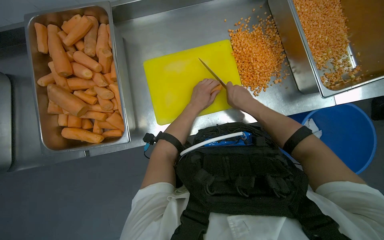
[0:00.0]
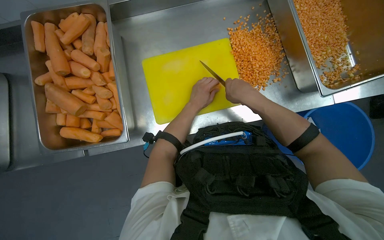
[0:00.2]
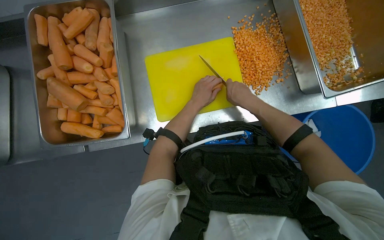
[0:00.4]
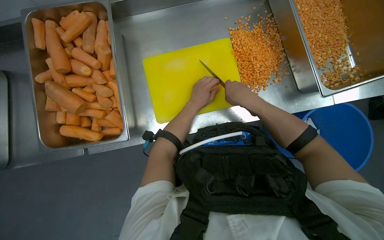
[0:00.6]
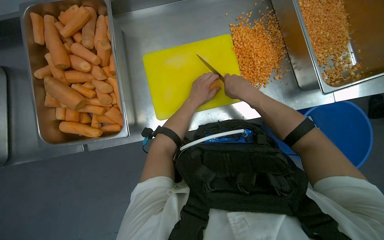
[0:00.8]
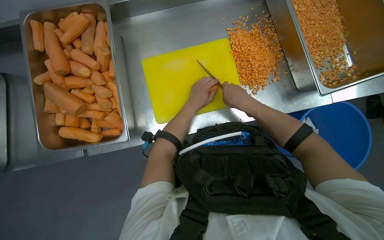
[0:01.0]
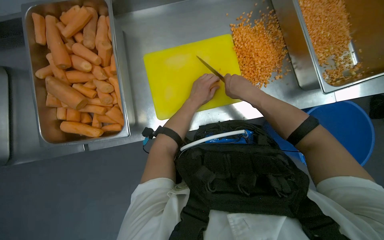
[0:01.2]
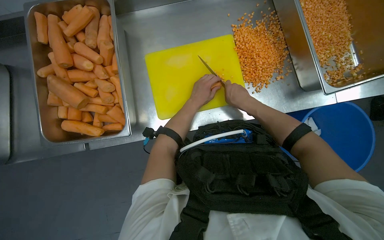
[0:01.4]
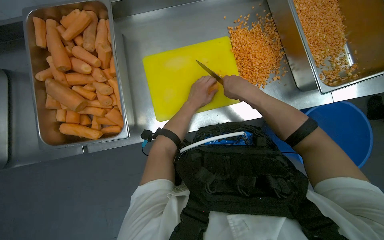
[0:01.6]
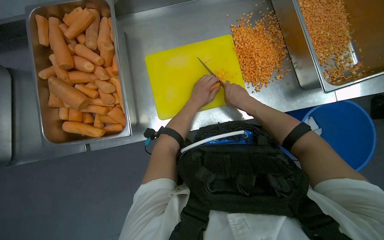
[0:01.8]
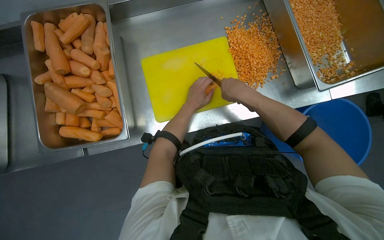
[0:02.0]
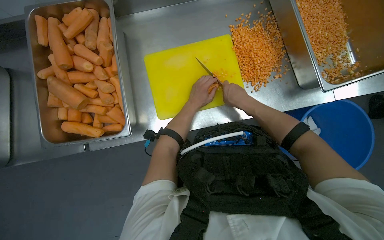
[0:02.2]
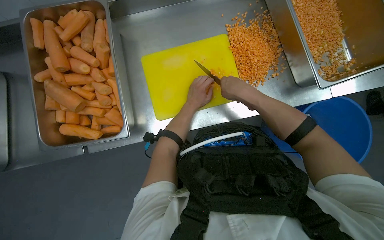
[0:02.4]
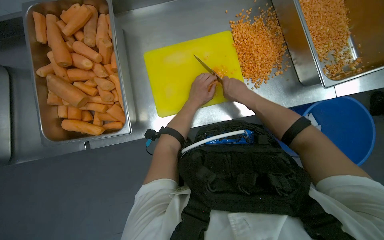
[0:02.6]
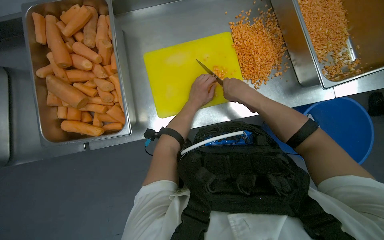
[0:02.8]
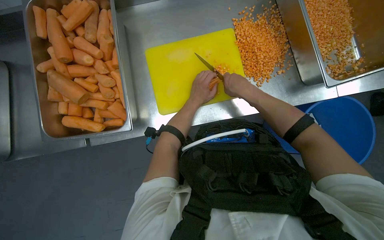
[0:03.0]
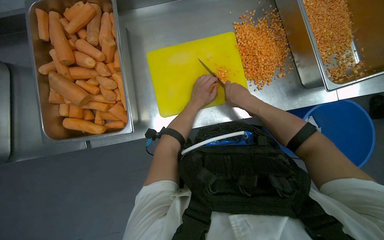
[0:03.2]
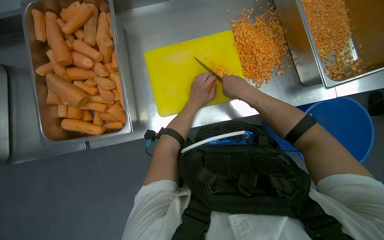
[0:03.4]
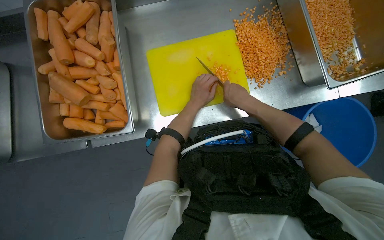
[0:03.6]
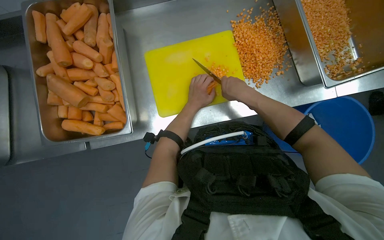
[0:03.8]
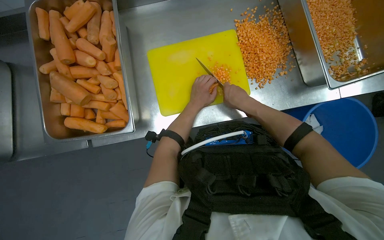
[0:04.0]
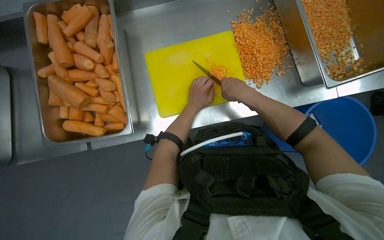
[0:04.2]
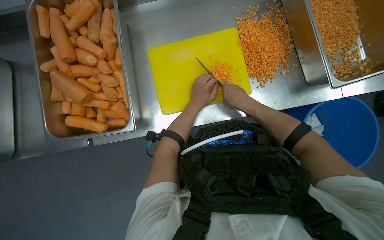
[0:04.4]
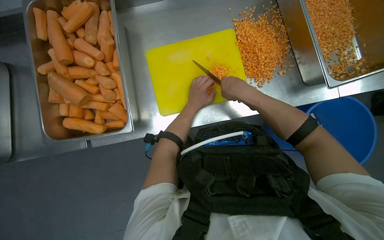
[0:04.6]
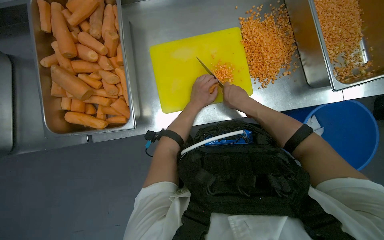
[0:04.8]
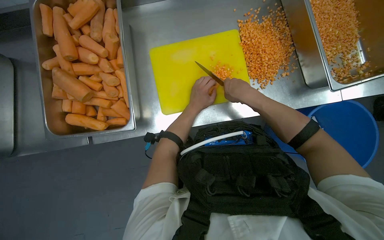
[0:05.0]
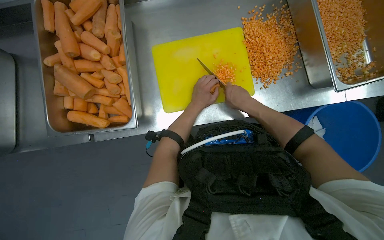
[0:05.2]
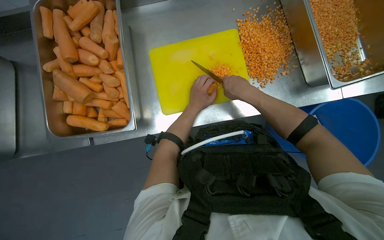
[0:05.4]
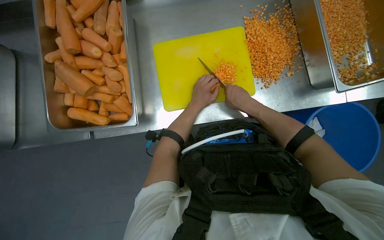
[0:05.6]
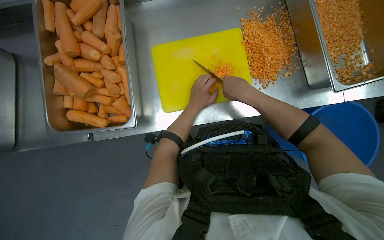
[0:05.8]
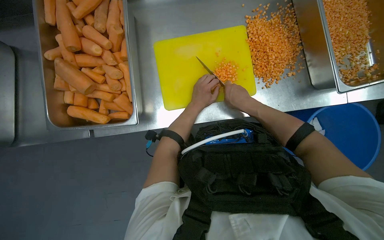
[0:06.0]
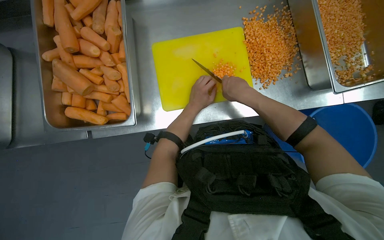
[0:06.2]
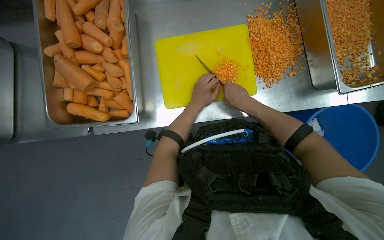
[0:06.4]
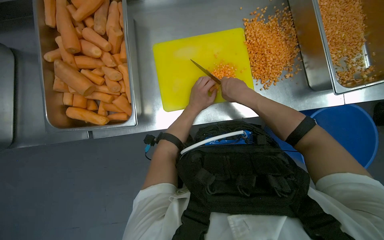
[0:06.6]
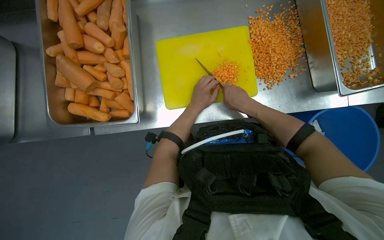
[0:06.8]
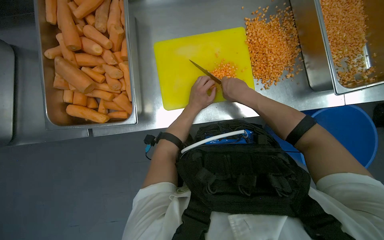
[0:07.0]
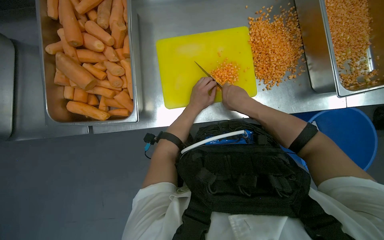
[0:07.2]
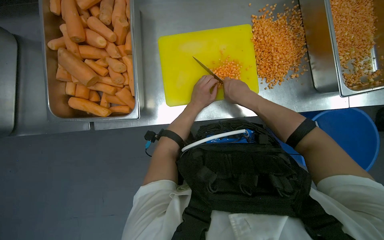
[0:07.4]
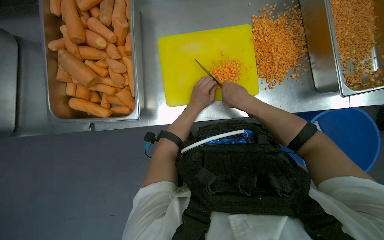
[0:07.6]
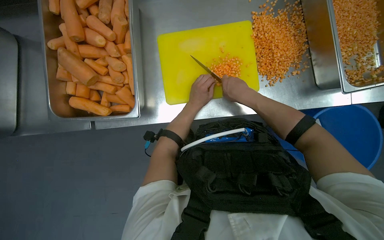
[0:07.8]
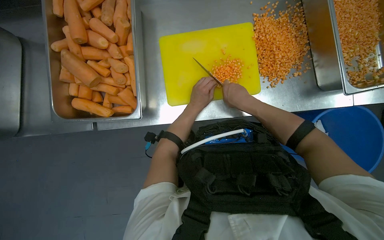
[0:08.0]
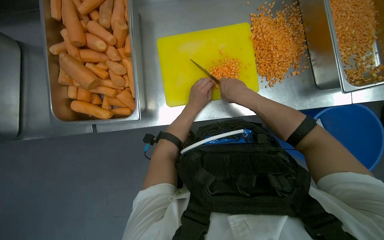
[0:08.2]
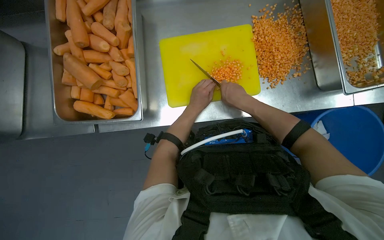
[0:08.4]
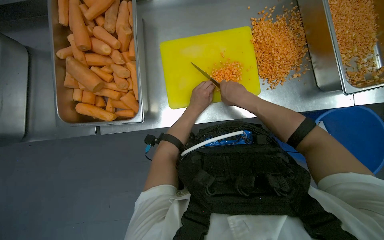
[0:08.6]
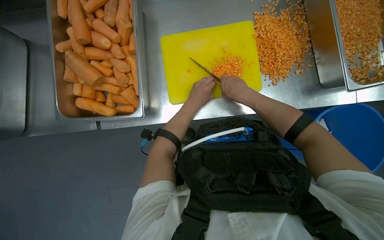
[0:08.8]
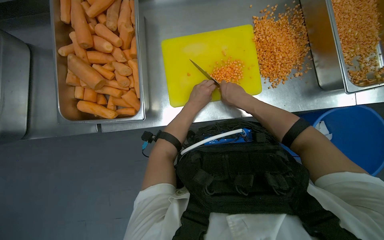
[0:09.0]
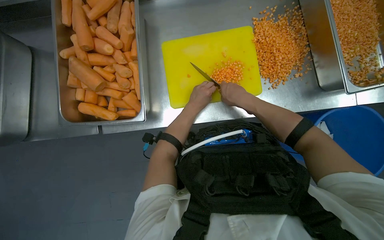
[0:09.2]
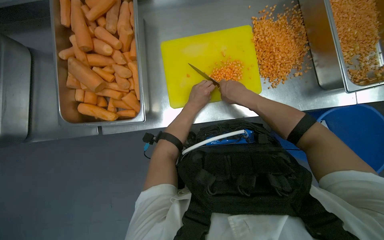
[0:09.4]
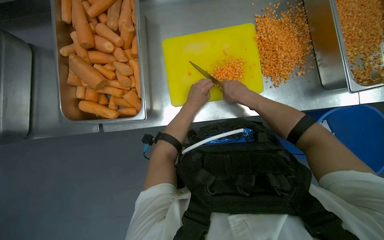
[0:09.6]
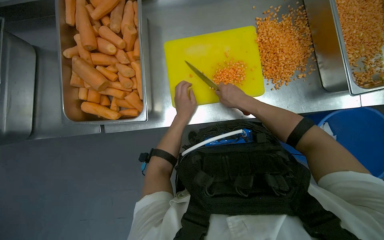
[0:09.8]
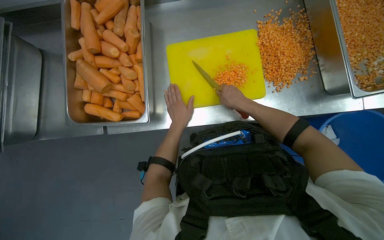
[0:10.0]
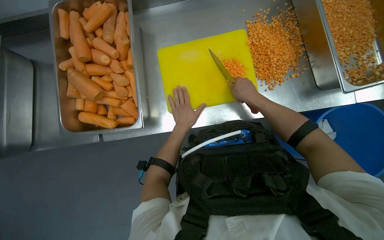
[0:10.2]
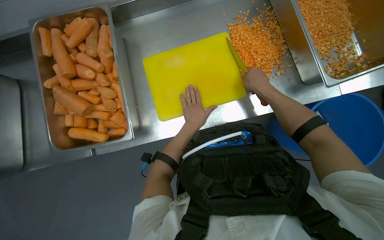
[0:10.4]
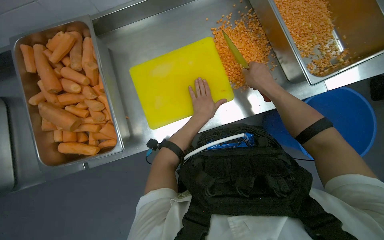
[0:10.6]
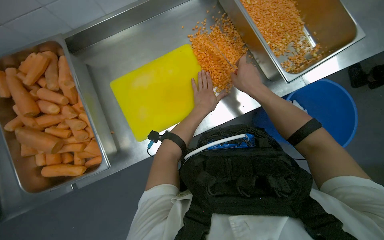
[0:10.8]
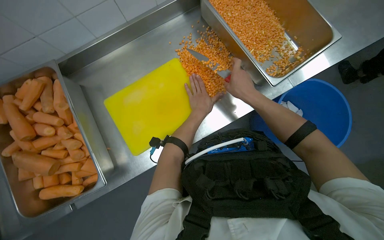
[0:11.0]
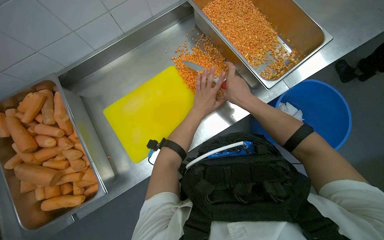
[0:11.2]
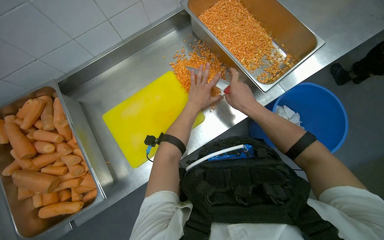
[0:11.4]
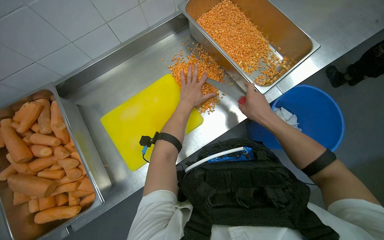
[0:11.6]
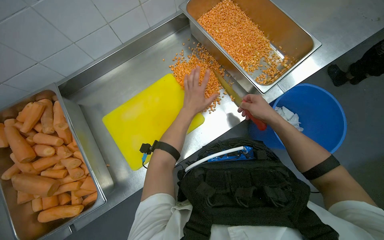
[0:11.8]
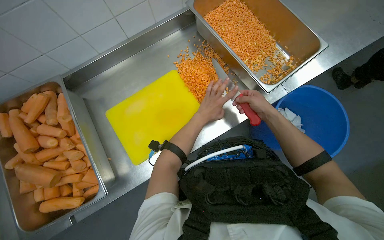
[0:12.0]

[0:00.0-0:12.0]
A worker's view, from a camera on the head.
Job: preparing food.
The whole recording: Dicing carrots on cutting board. The worker continues dicing carrots on a yellow cutting board and pushes the diced pieces into a metal tray.
0:00.0 to 0:09.0: The hands work in one place, with small movements.
0:09.0 to 0:10.4: The right hand shifts approximately 10 cm to the right.
0:10.4 to 0:12.0: The right hand heads to the right, covering some 20 cm.

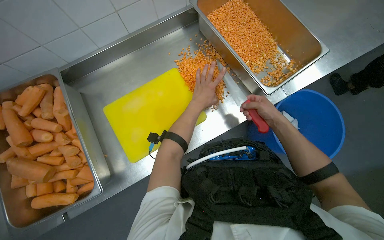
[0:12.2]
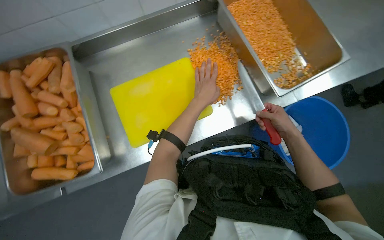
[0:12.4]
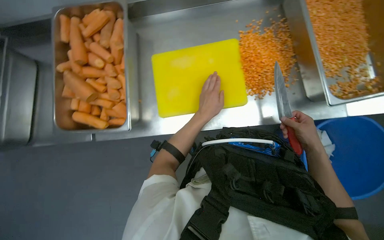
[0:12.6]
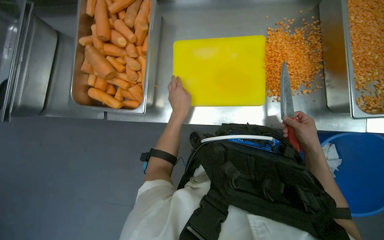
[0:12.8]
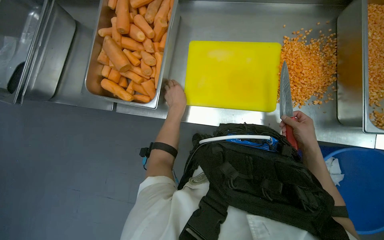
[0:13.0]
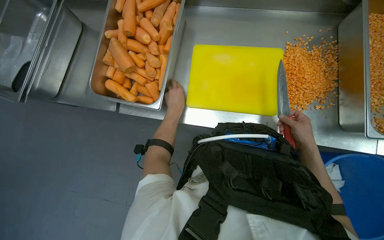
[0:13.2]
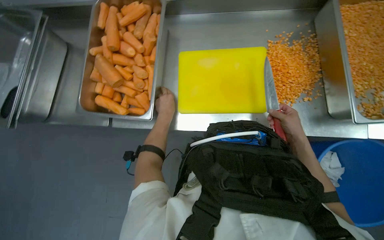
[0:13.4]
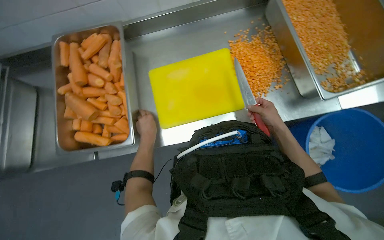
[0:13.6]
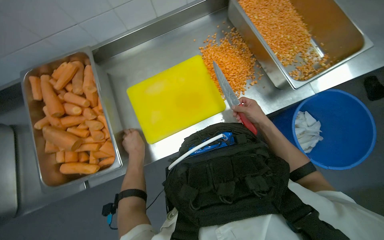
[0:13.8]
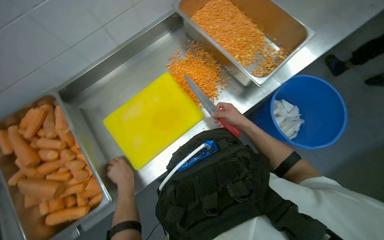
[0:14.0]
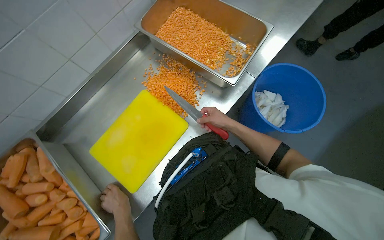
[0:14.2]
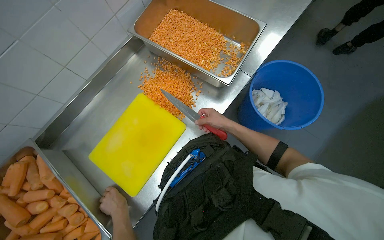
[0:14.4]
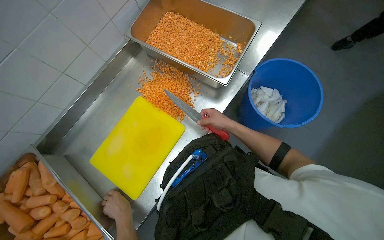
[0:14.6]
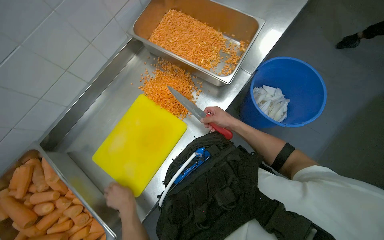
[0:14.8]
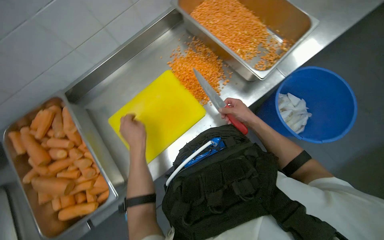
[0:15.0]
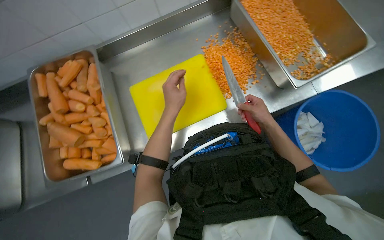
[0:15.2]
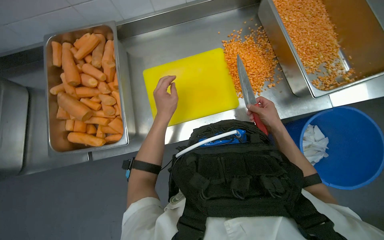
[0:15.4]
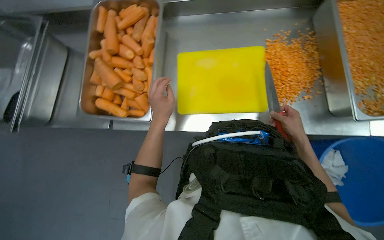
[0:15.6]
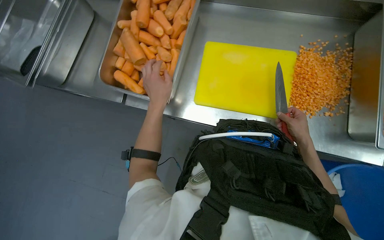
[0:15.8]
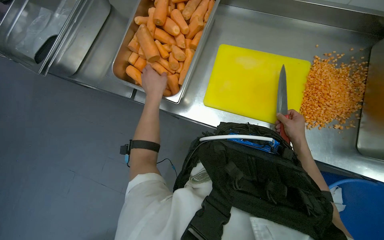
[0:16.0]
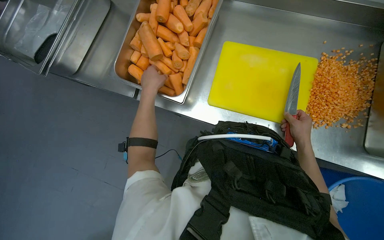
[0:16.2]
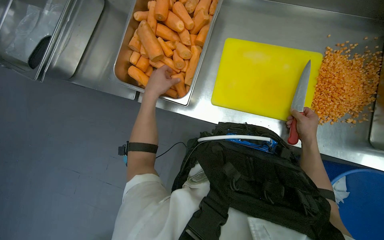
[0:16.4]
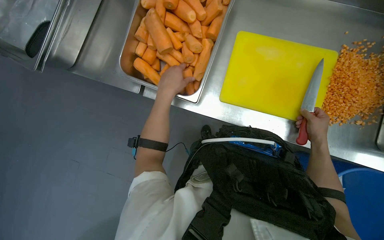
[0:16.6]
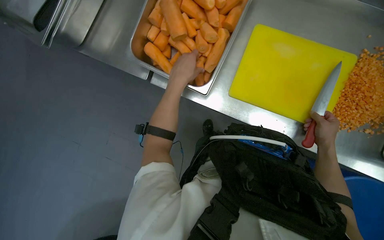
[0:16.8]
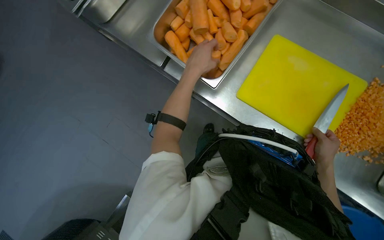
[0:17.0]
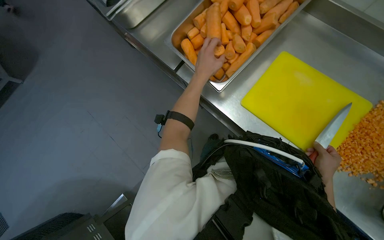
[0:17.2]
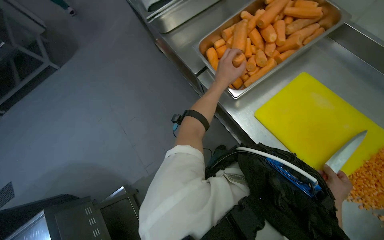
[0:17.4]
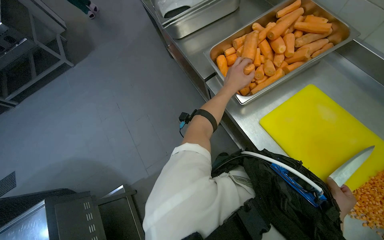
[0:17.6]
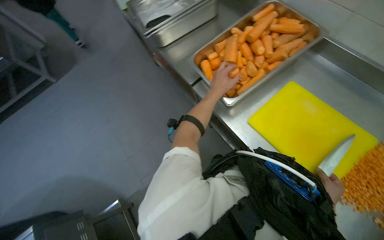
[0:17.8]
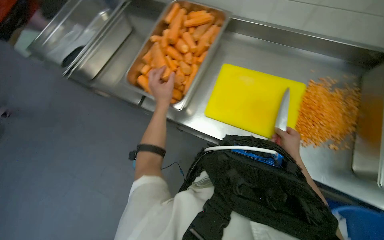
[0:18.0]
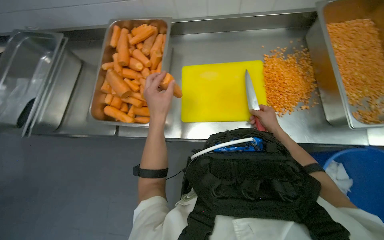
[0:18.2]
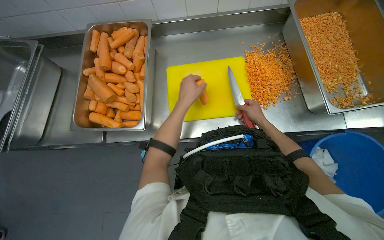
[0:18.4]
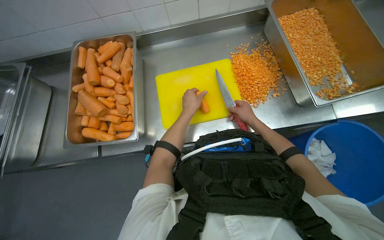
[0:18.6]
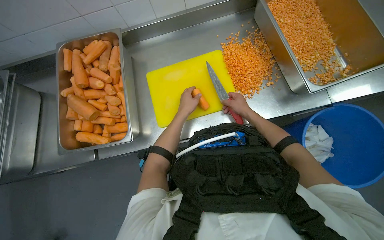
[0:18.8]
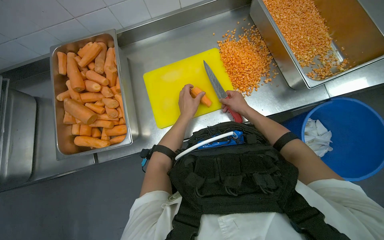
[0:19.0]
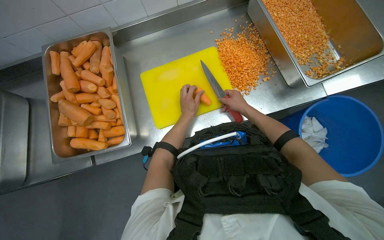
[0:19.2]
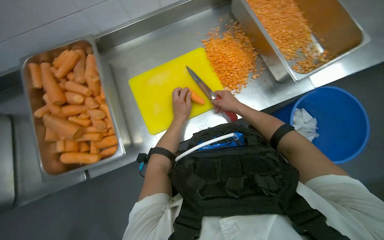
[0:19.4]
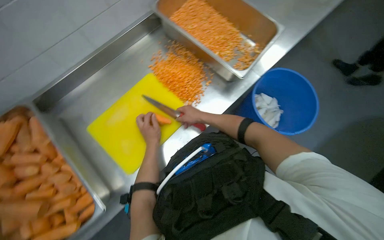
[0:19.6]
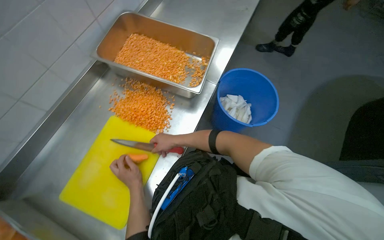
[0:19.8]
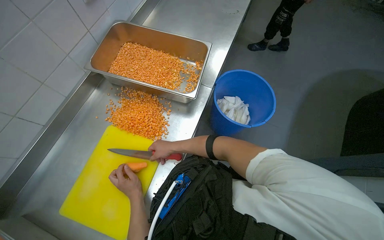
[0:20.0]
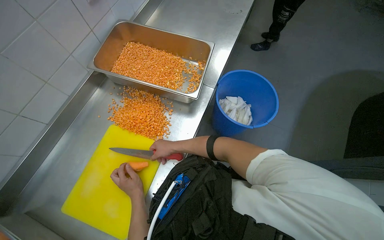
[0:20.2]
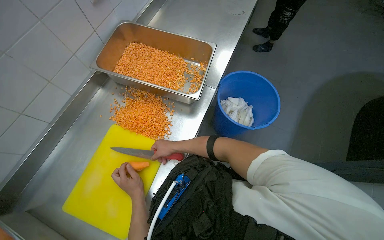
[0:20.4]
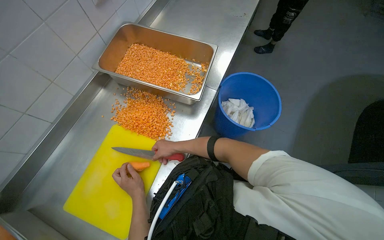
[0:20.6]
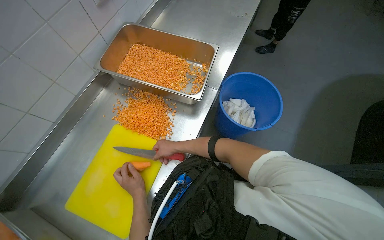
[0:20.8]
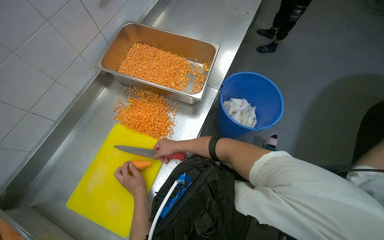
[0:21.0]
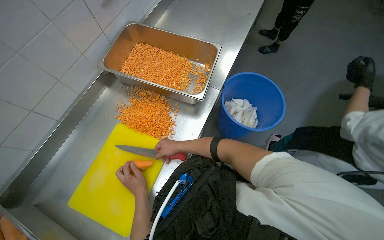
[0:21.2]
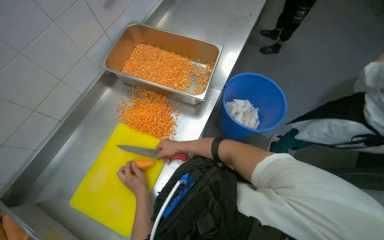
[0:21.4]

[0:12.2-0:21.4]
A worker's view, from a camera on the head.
Job: preparing food.
The whole recording: Dicing carrots on cutting board. The worker continues dicing carrots on a yellow cutting board and pushes the diced pieces into a metal tray.
0:15.2 to 0:16.8: The head rotates roughly 50 degrees to the left. The wearer looks about 15 degrees further downward.
0:16.8 to 0:18.4: The head turns to the right by roughly 35 degrees. The camera pitches upward, by approximately 10 degrees.
0:18.4 to 0:19.8: The wearer looks roughly 60 degrees further to the right.
0:19.8 to 0:21.4: The hands make small movements and keep their place.
